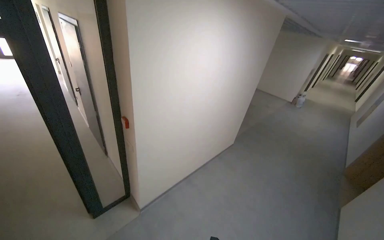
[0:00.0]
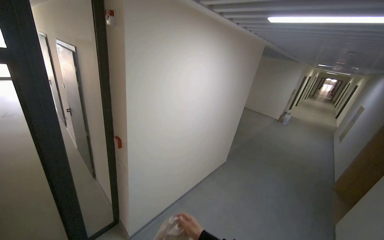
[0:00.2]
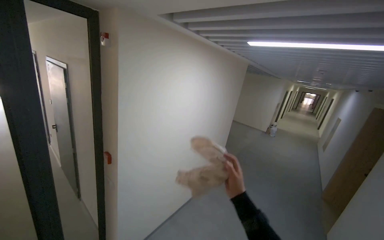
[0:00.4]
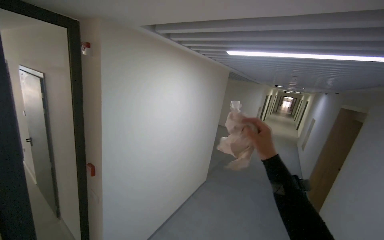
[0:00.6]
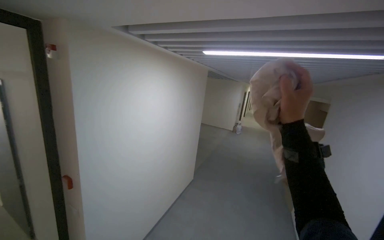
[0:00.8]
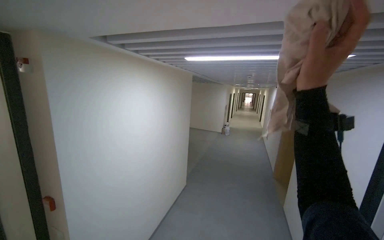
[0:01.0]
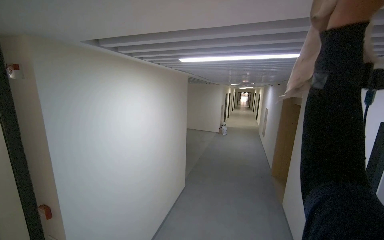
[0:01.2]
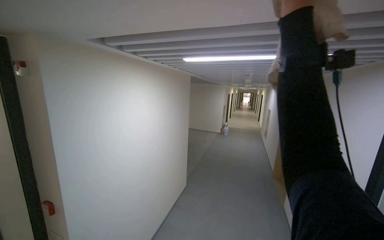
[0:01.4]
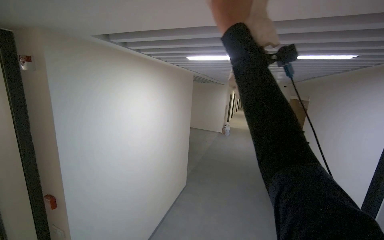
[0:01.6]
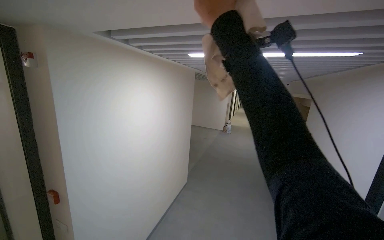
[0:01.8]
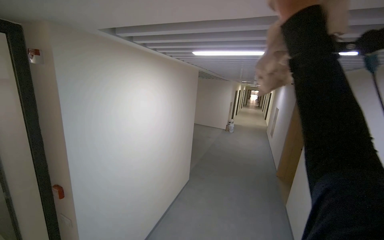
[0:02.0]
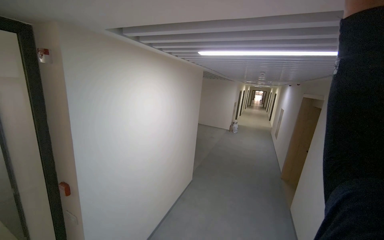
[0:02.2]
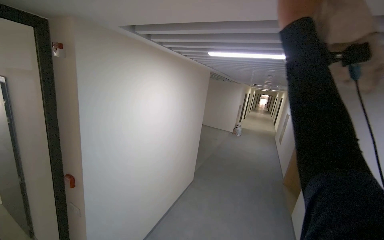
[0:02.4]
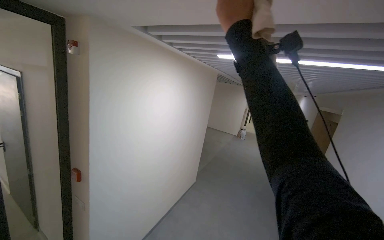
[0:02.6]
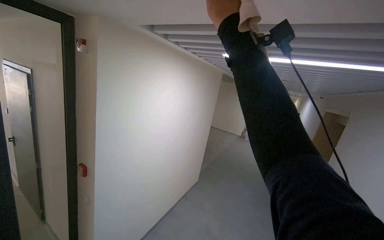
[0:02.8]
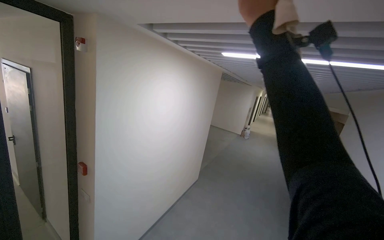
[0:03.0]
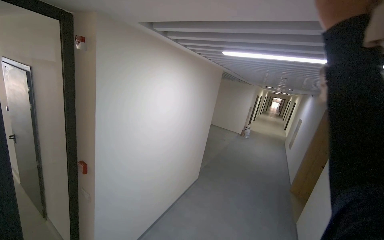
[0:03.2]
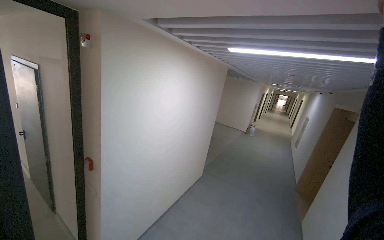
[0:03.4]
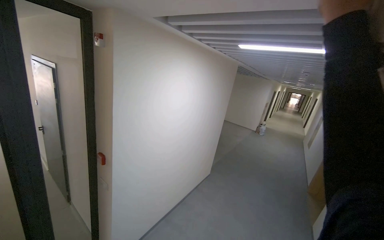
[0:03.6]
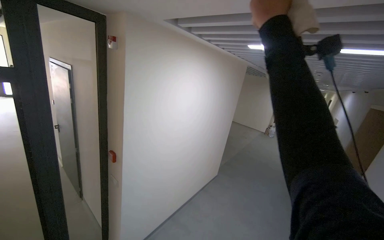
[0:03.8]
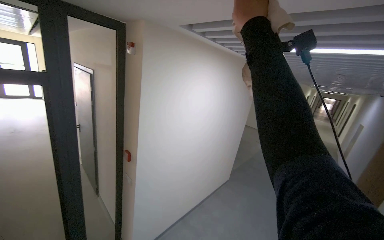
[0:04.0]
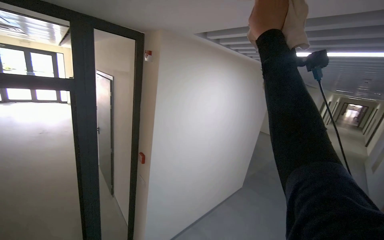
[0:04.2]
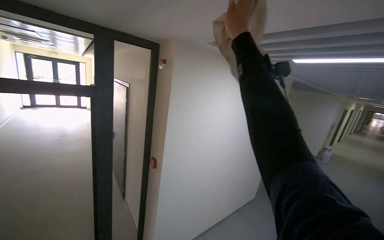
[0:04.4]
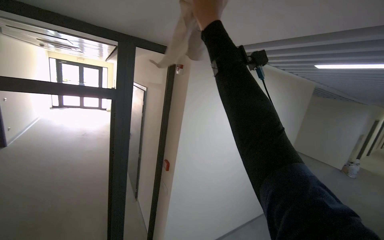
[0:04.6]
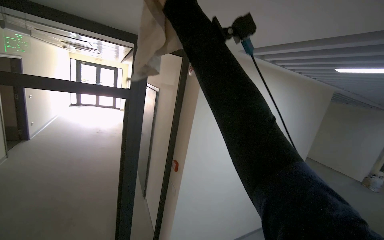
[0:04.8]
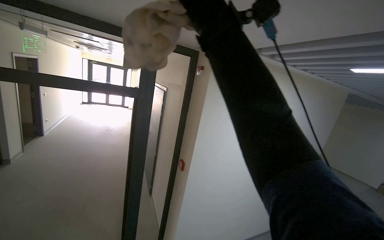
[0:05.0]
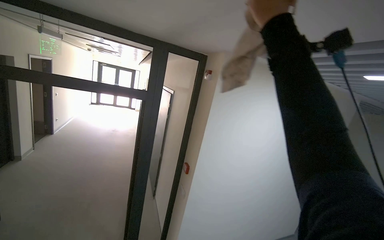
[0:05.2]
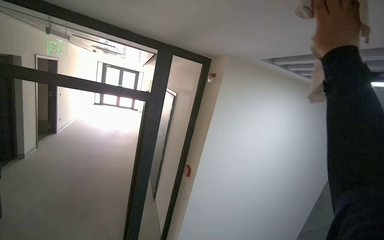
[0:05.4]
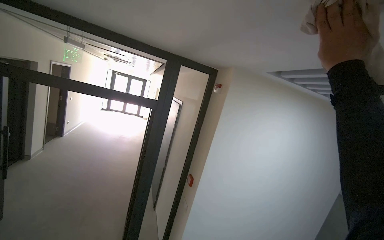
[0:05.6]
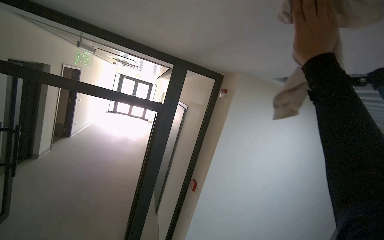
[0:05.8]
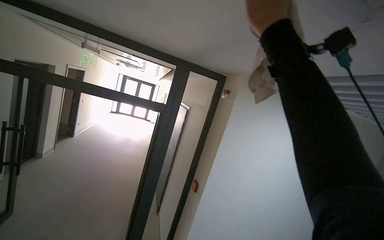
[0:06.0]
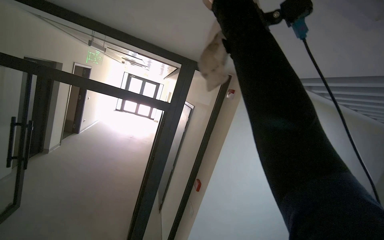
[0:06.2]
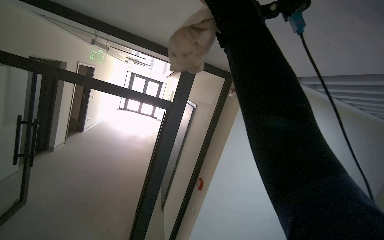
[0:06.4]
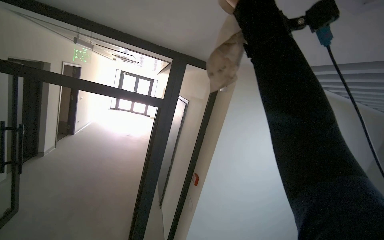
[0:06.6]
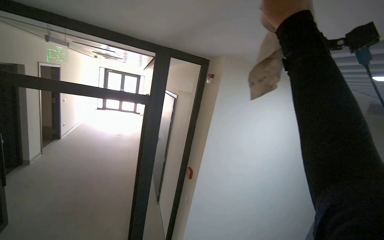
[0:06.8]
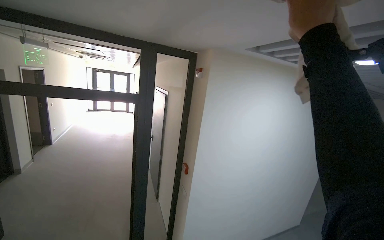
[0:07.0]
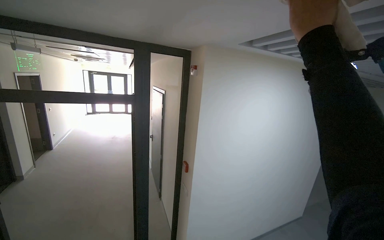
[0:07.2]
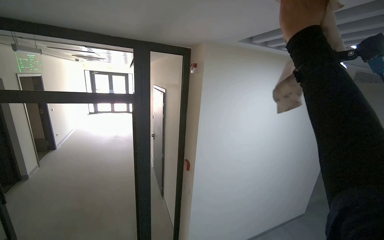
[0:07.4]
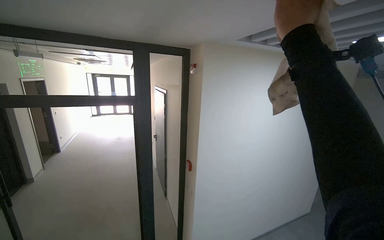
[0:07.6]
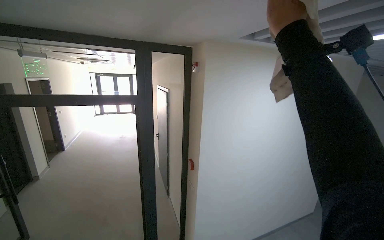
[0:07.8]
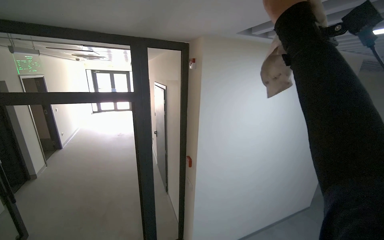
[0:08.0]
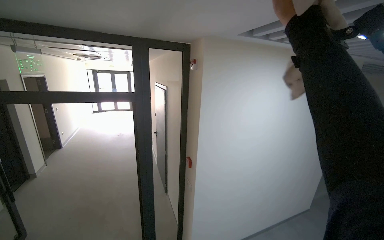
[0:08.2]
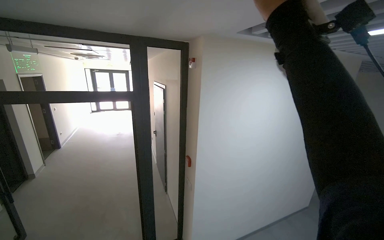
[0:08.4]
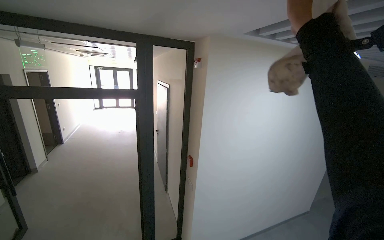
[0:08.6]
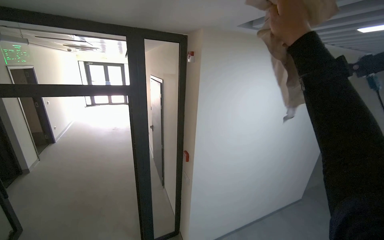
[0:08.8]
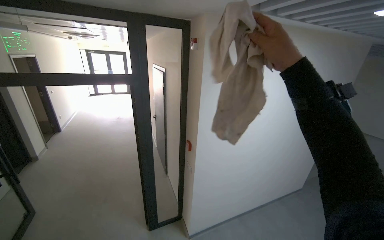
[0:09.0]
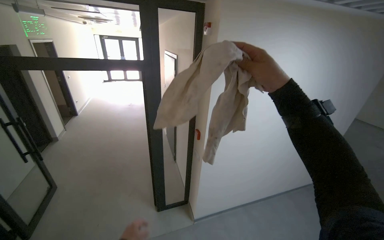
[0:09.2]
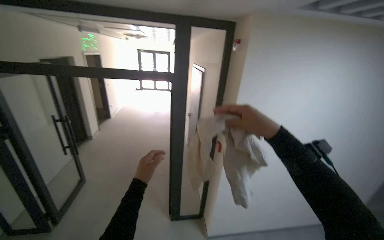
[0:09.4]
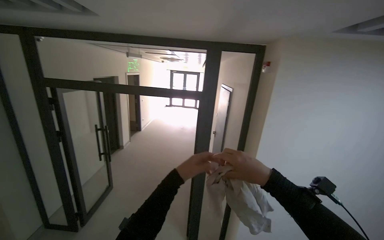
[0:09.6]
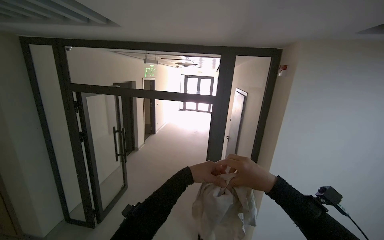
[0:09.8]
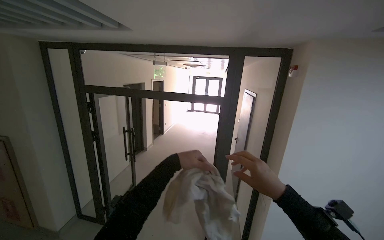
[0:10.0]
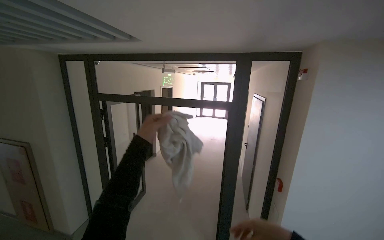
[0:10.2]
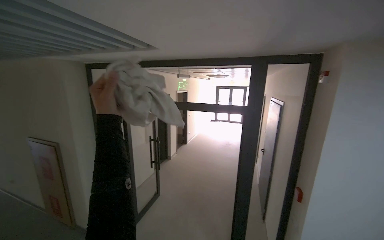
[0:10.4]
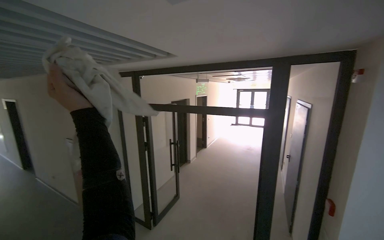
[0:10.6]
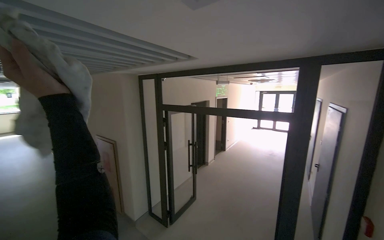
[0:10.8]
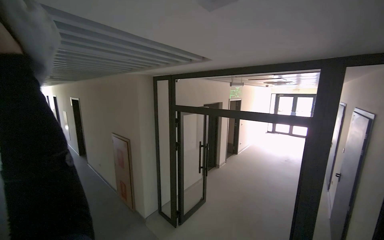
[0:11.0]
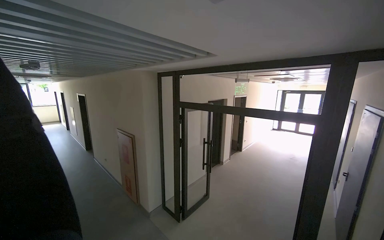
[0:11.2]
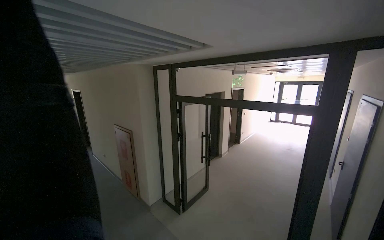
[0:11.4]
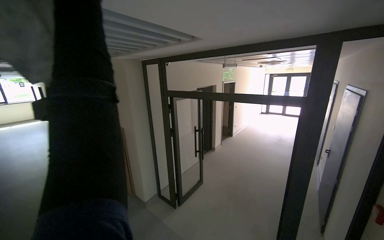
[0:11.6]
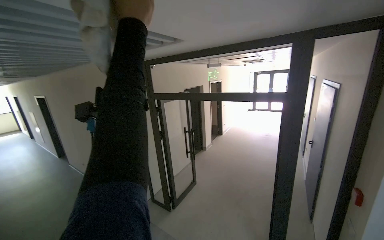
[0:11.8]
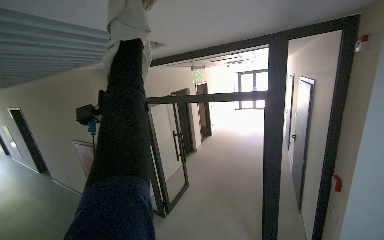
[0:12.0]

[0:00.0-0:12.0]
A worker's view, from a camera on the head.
Job: wiping surfaces.
The whole recording: Wiping ceiling vents. The worker wipes the ceiling vents with a cloth.
0:00.0 to 0:01.6: The wearer's head swings approximately 25 degrees to the right. The camera pitches upward, by approximately 15 degrees.
0:01.6 to 0:03.0: The right hand moves left and right over about 20 cm, changing direction 2 times.
0:03.0 to 0:04.4: The camera is aimed some 20 degrees further to the left.
0:04.4 to 0:06.0: The wearer looks some 25 degrees further to the left.
0:06.0 to 0:07.6: The right hand moves some 10 cm up the picture and comes back.
0:07.6 to 0:09.0: The right hand goes about 15 cm farther from the camera and down the picture.
0:09.0 to 0:10.4: The wearer looks roughly 40 degrees further to the left. The view tips upward by some 15 degrees.

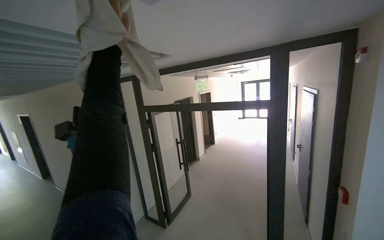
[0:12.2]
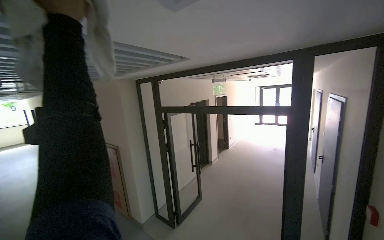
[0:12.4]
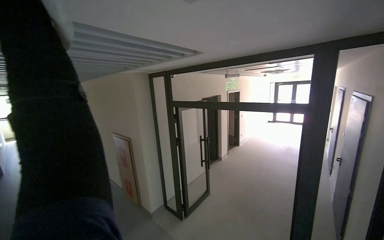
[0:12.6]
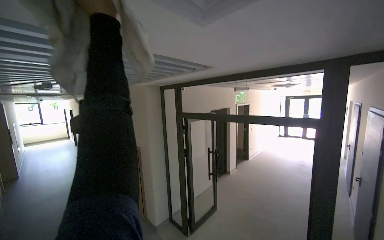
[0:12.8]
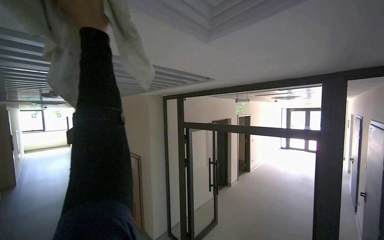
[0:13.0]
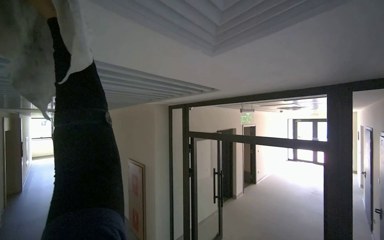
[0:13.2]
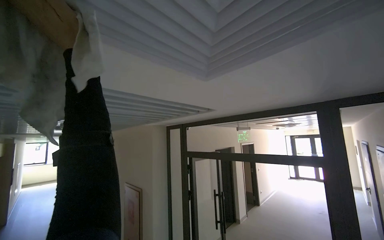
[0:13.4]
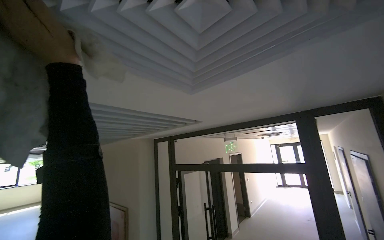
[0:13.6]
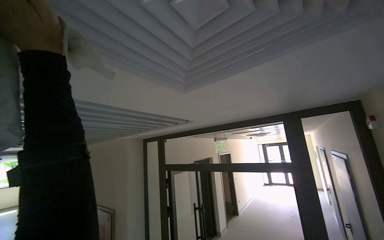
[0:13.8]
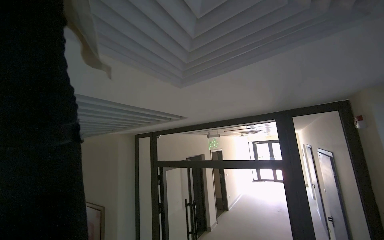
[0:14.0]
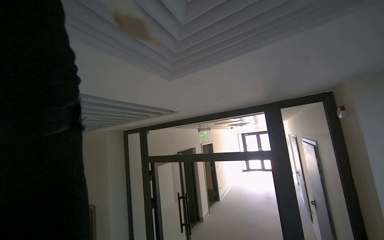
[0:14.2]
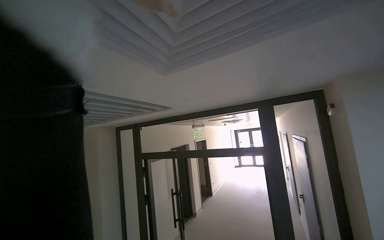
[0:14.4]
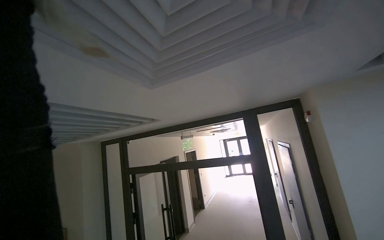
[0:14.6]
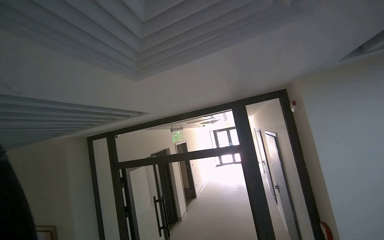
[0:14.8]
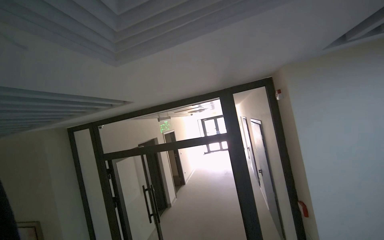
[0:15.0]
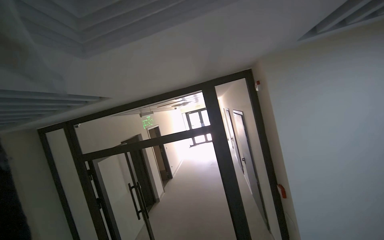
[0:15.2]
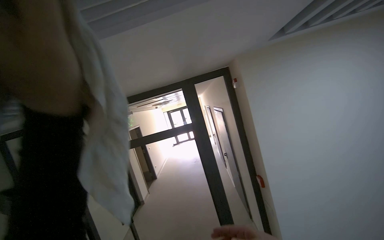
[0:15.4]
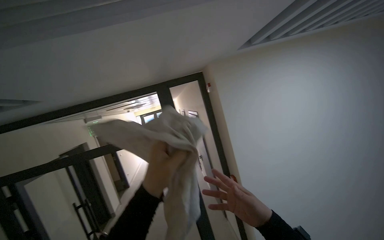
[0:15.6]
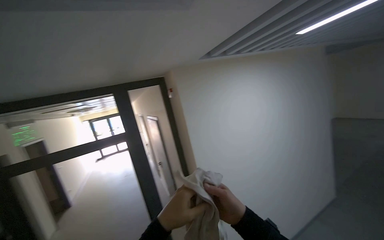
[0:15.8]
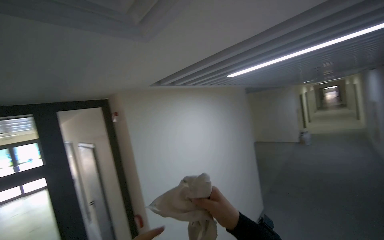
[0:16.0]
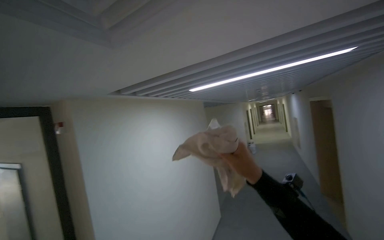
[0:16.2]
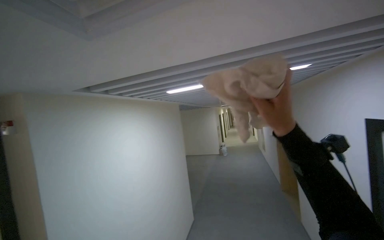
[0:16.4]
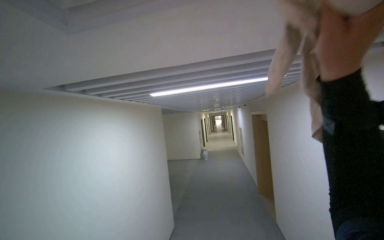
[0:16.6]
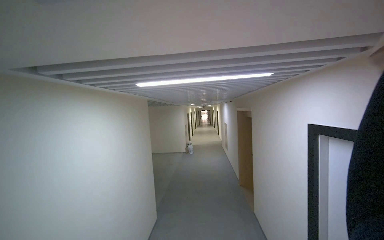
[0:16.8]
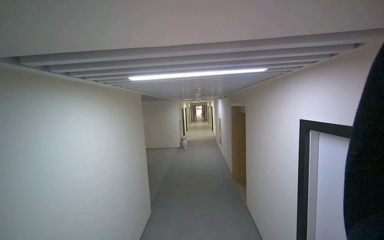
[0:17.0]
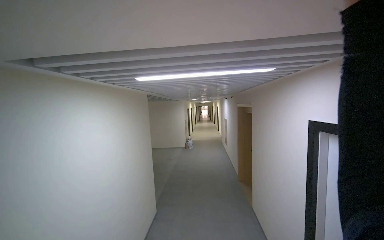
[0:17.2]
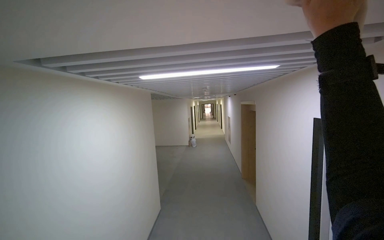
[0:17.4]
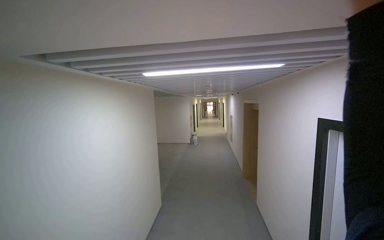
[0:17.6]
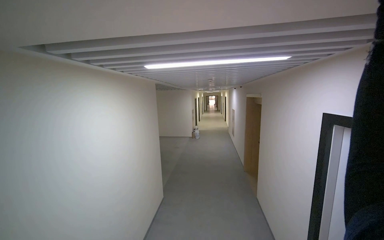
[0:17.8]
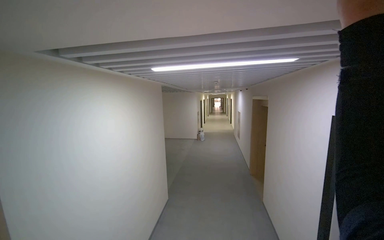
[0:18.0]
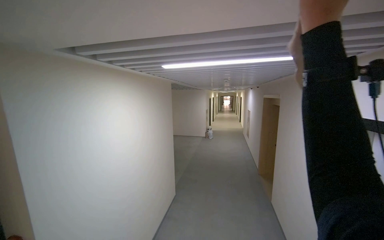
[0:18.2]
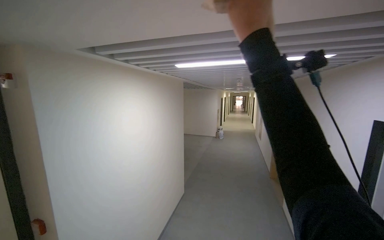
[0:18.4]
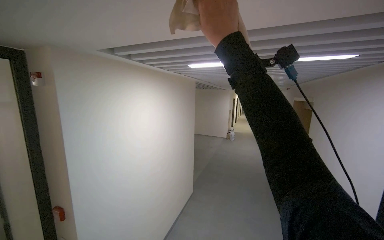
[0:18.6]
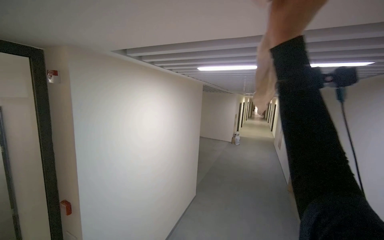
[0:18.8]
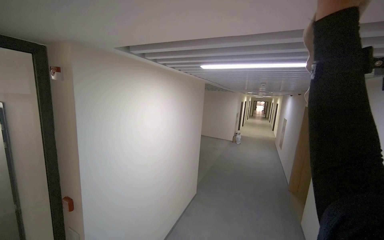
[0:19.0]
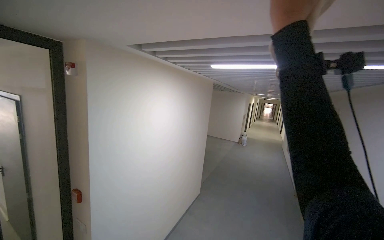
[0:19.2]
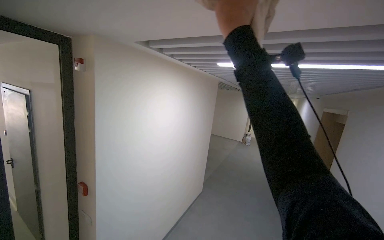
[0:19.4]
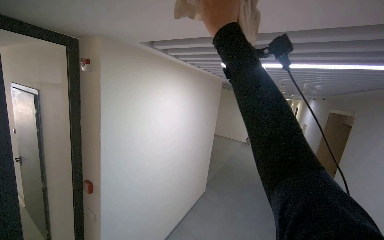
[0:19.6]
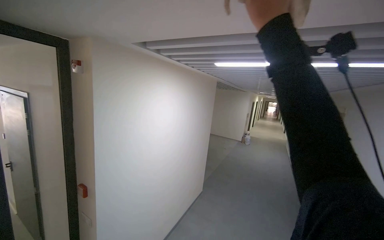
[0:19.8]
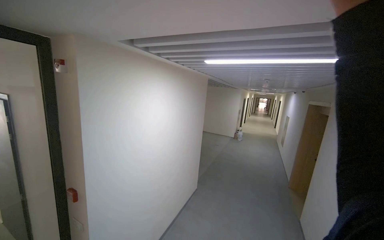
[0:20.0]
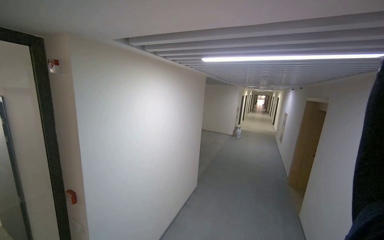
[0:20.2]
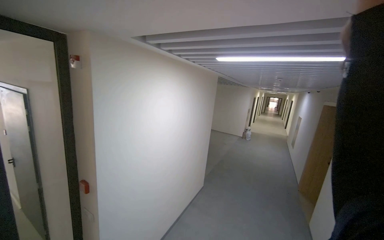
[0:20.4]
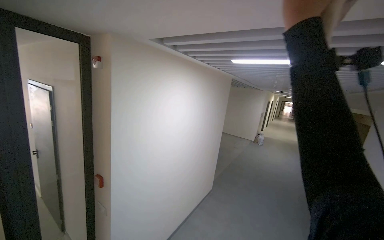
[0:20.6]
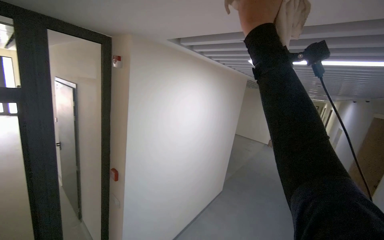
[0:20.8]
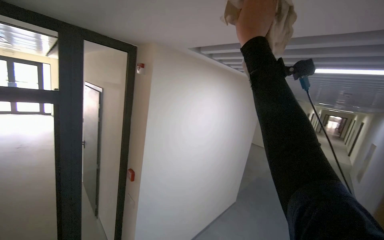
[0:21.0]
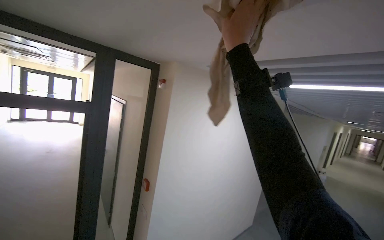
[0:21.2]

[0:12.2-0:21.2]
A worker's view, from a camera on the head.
Job: wiping surfaces.
The whole recording: Wiping ceiling vents. The worker wipes the ceiling vents with a cloth.
0:12.2 to 0:13.8: The view tilts approximately 25 degrees upward.
0:13.8 to 0:15.2: The view swings some 30 degrees to the right.
0:15.2 to 0:16.6: The camera sweeps to the right, by about 85 degrees. The view tilts approximately 20 degrees upward.
0:18.2 to 0:19.8: The right hand moves left and right over about 25 cm, changing direction 3 times.
0:19.8 to 0:21.2: The view pans to the left by approximately 20 degrees.
